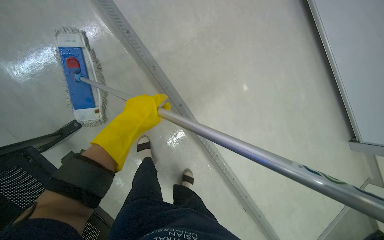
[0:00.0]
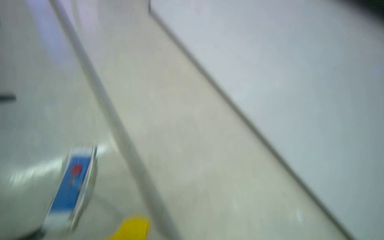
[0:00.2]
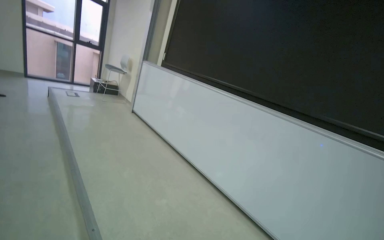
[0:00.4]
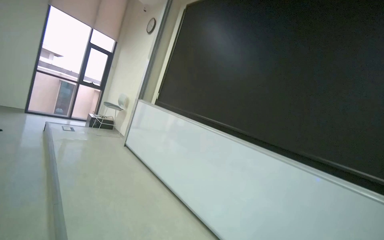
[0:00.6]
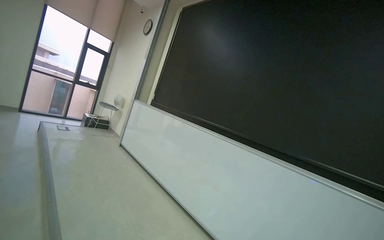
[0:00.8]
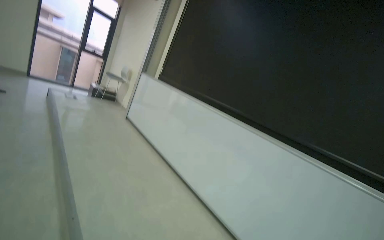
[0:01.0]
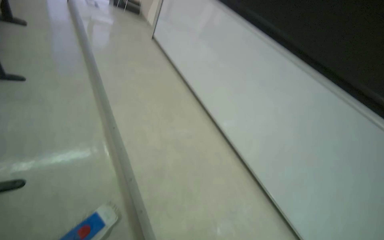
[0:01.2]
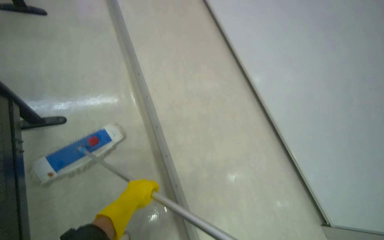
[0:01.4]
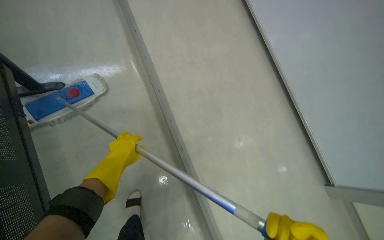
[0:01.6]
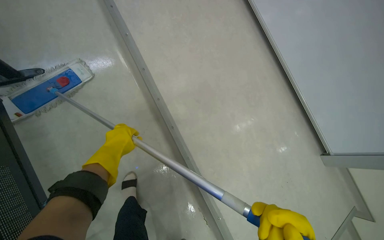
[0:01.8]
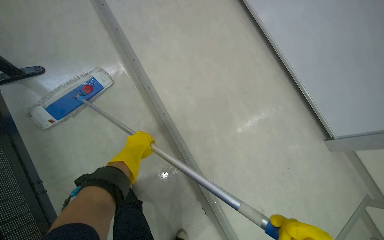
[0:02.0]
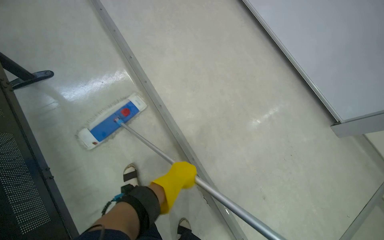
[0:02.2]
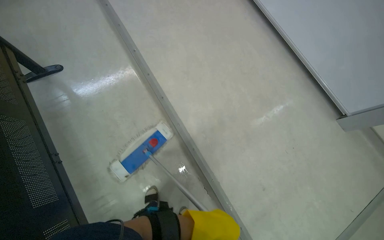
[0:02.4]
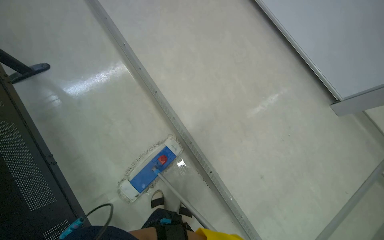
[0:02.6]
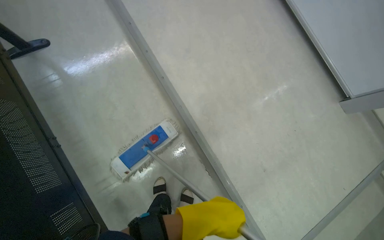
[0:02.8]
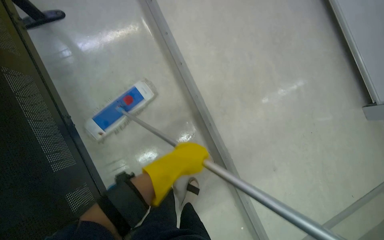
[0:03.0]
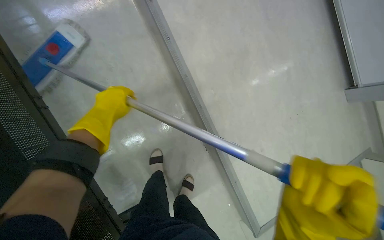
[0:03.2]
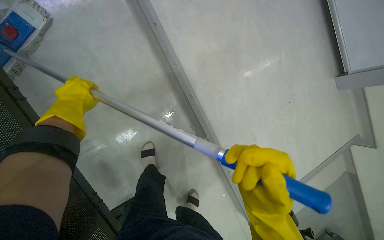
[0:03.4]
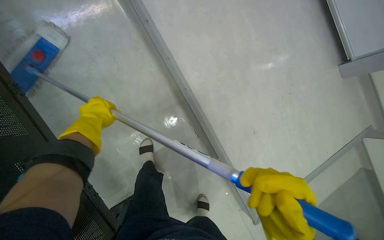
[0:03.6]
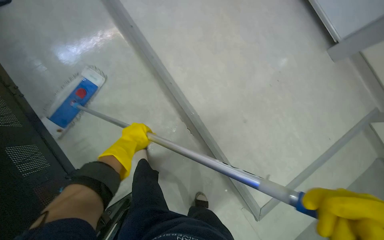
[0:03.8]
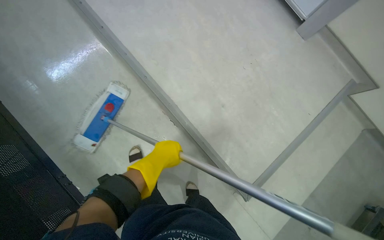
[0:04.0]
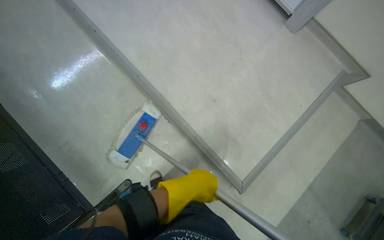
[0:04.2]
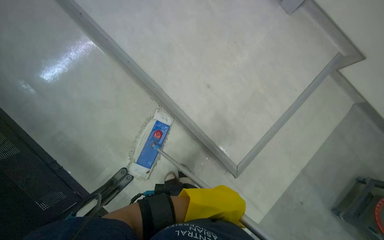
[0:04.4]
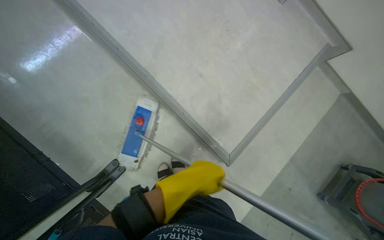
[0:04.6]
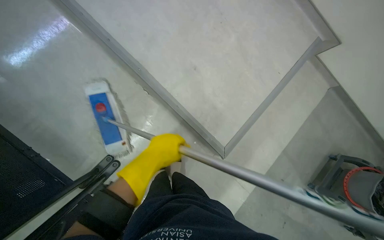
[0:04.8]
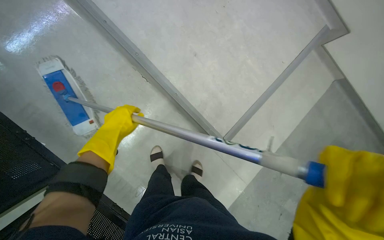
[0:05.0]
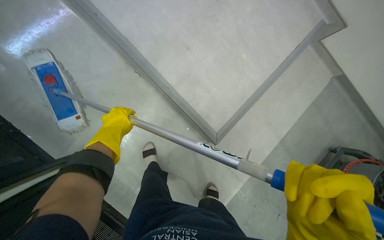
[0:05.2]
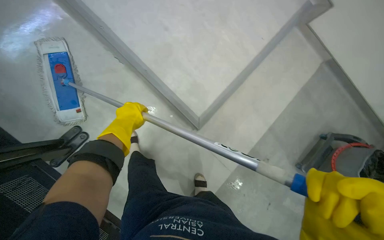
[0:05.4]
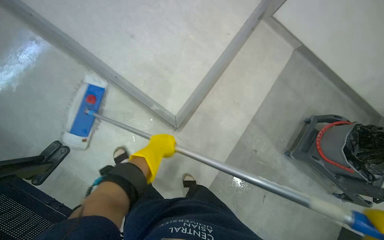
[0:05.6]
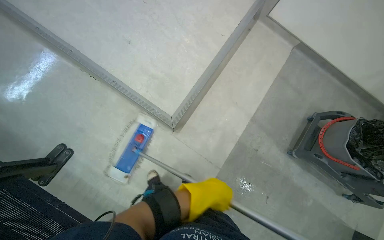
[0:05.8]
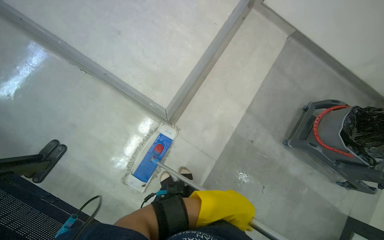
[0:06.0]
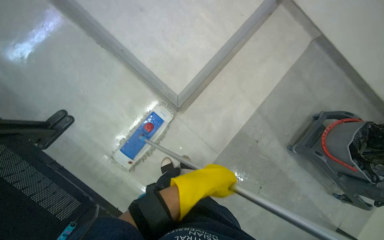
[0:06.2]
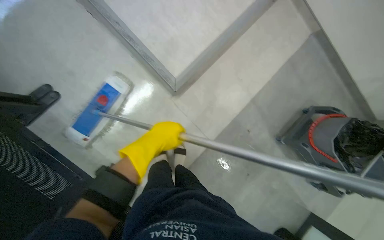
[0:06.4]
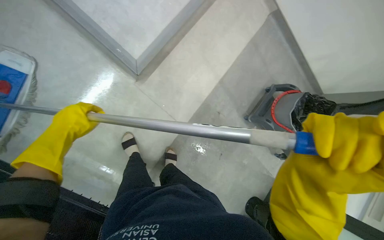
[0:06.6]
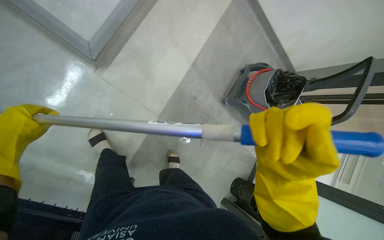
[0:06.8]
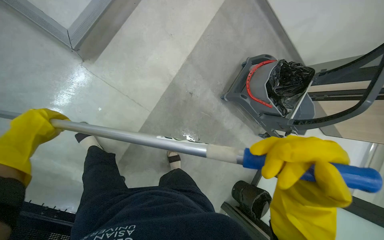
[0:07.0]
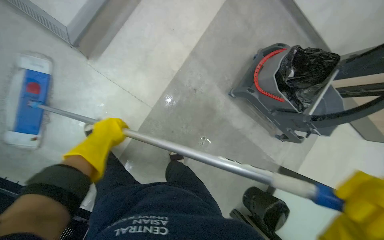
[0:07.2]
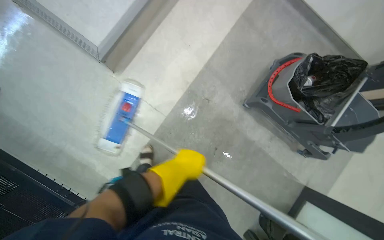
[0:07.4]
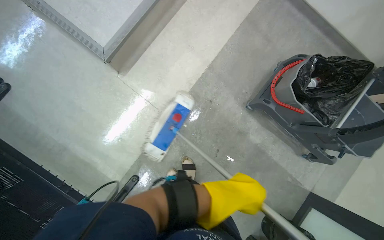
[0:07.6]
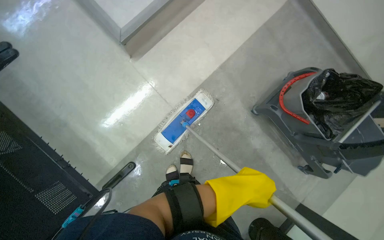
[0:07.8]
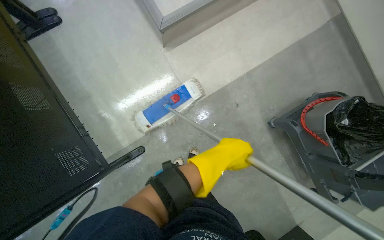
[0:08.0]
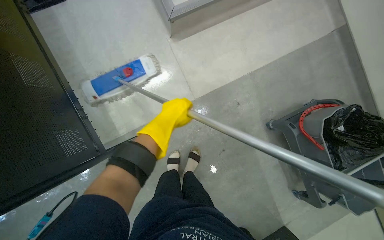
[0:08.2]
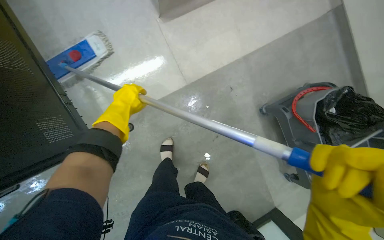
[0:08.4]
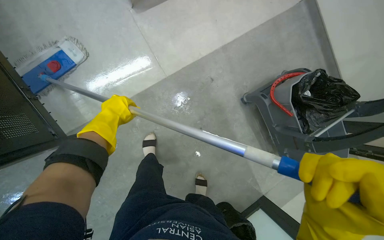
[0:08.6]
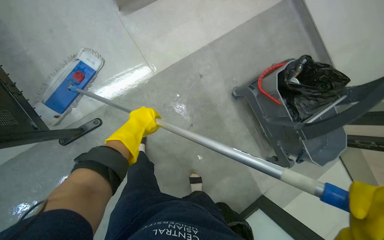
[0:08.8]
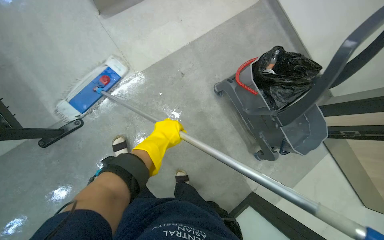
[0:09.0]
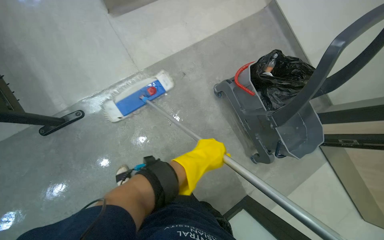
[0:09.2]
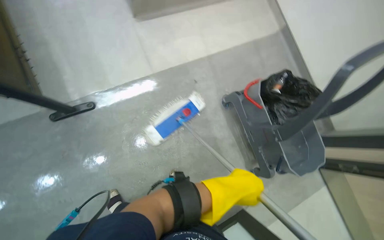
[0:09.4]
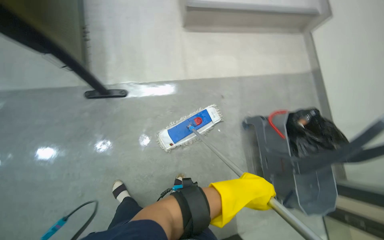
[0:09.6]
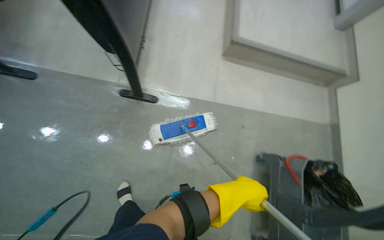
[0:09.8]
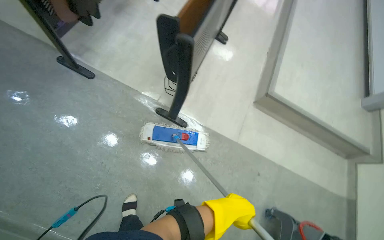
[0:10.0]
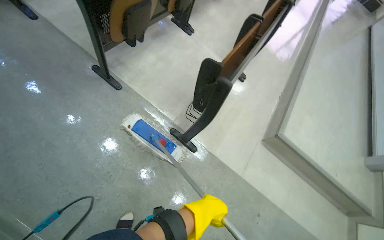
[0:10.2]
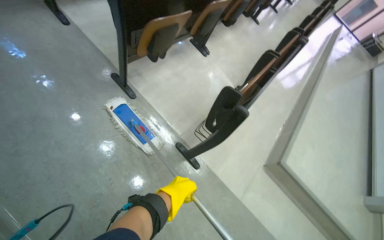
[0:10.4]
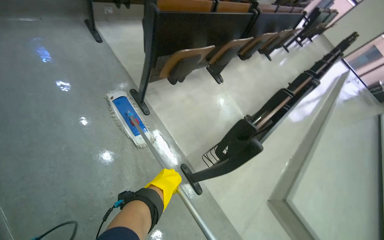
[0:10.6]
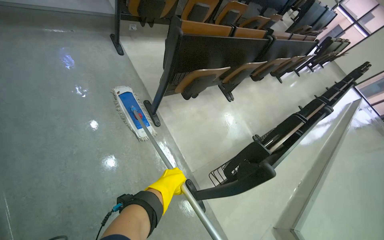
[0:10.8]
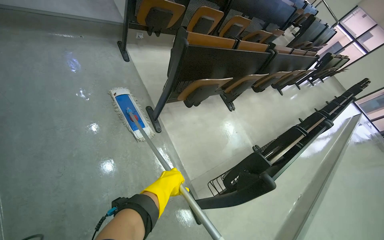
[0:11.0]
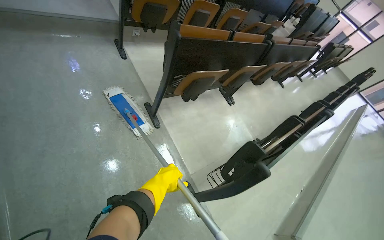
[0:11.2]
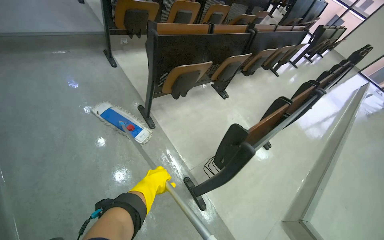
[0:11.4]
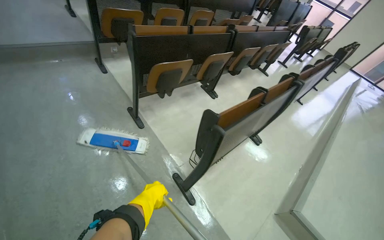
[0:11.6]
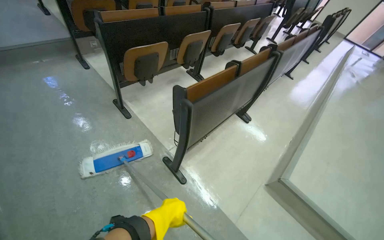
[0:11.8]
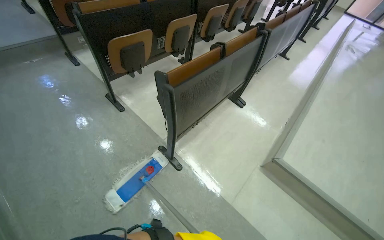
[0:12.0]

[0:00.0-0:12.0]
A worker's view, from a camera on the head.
Job: mopping floor.
The whole recording: Mopping building floor. The worker prepares the mop and mops the floor in the building hallway.
0:00.0 to 0:01.6: The head travels approximately 80 cm. The head rotates roughly 20 degrees to the left.
0:09.0 to 0:10.4: The camera is carried roughly 70 cm. The camera pitches upward, by approximately 40 degrees. The scene turns some 80 degrees clockwise in the picture.
0:10.4 to 0:12.0: The head travels roughly 50 cm. The view tilts approximately 10 degrees upward.

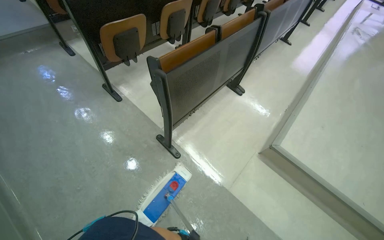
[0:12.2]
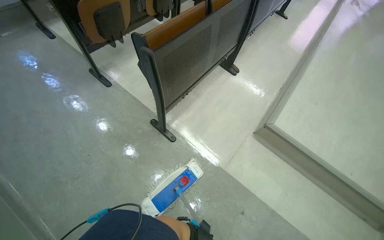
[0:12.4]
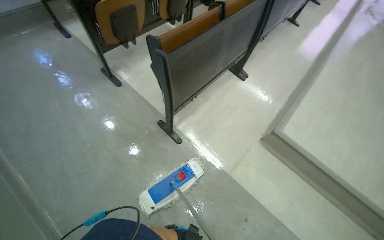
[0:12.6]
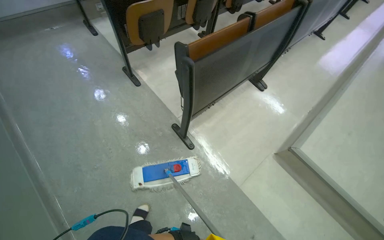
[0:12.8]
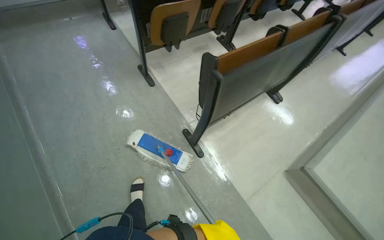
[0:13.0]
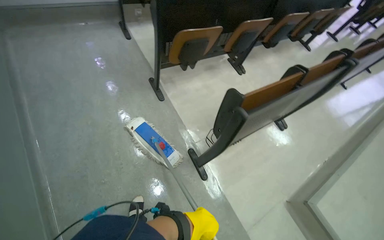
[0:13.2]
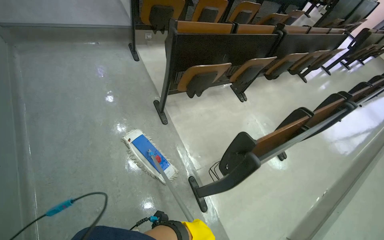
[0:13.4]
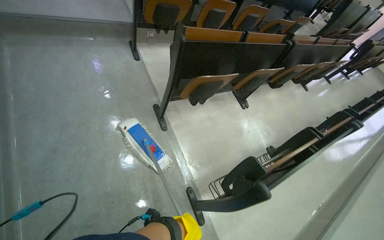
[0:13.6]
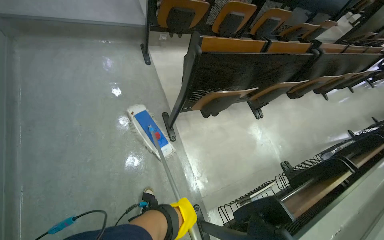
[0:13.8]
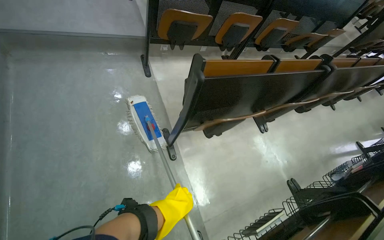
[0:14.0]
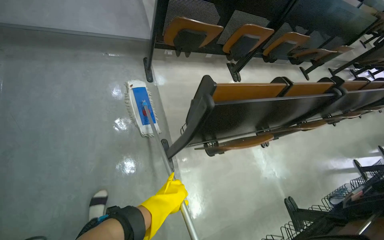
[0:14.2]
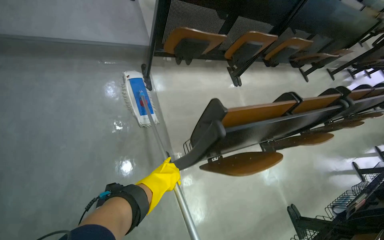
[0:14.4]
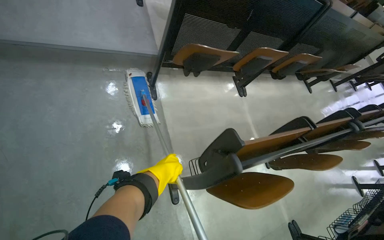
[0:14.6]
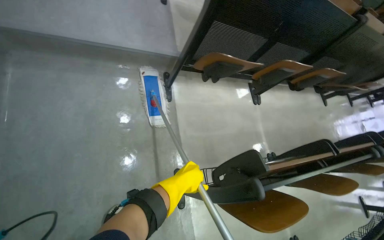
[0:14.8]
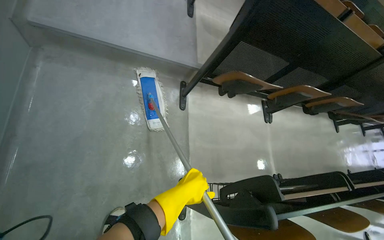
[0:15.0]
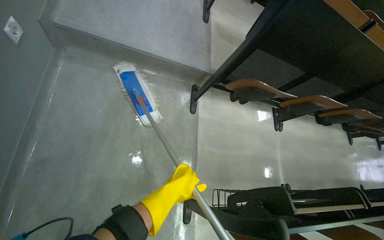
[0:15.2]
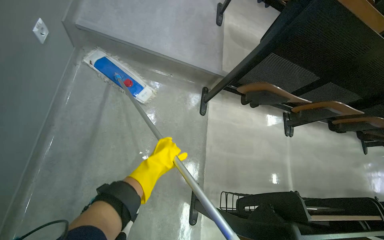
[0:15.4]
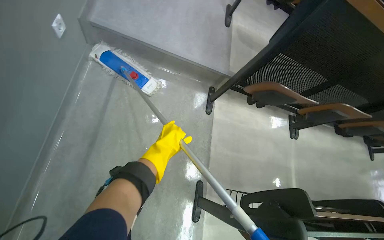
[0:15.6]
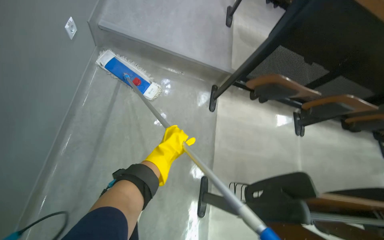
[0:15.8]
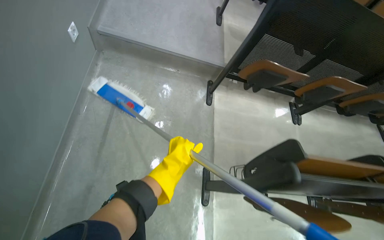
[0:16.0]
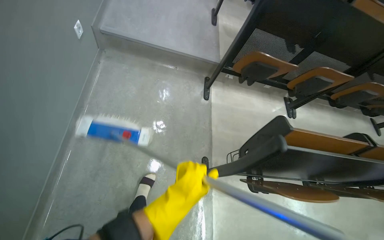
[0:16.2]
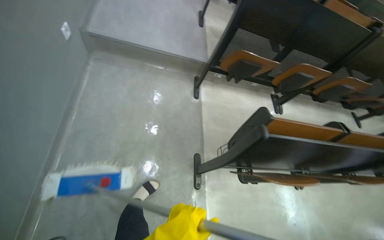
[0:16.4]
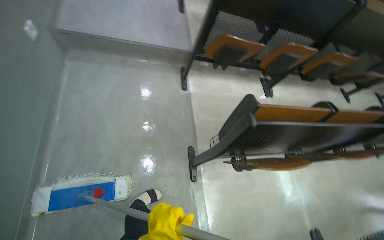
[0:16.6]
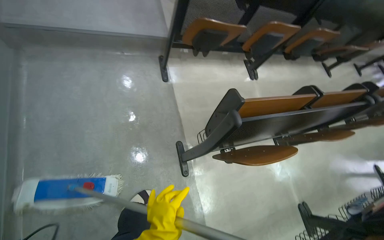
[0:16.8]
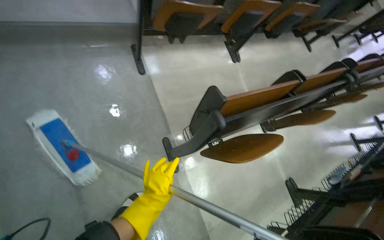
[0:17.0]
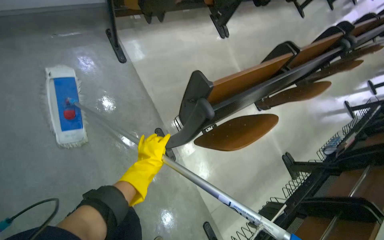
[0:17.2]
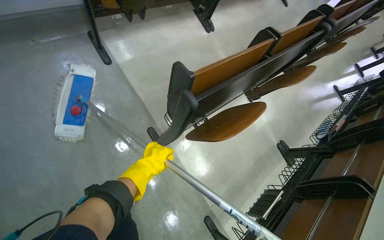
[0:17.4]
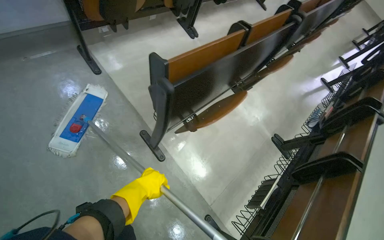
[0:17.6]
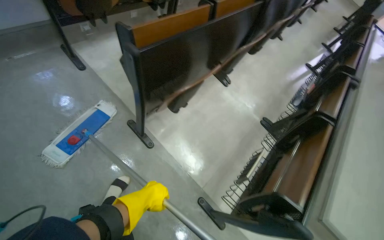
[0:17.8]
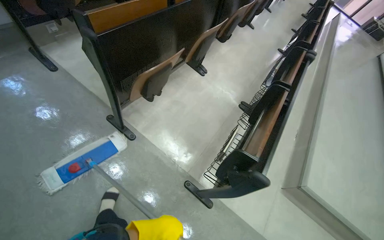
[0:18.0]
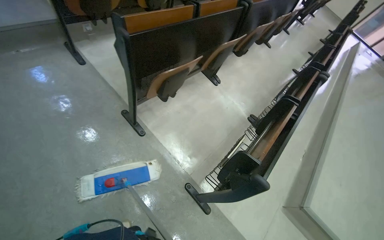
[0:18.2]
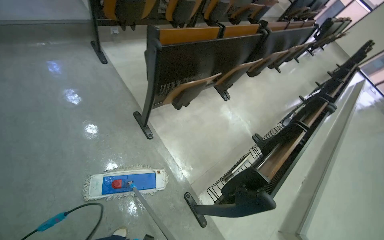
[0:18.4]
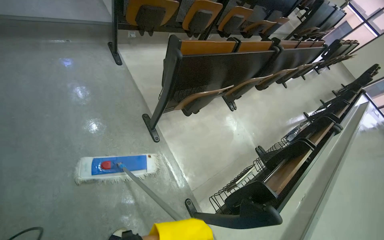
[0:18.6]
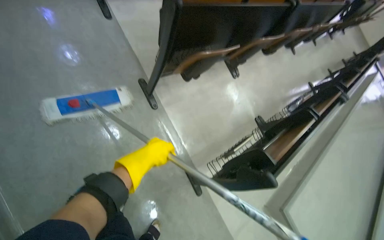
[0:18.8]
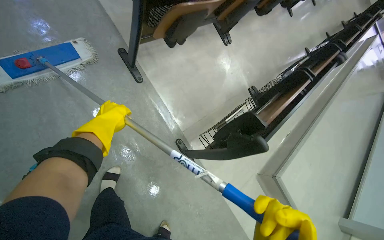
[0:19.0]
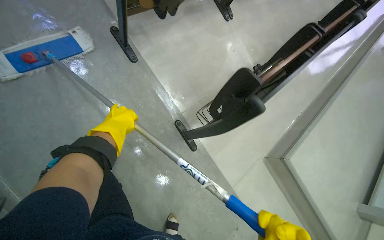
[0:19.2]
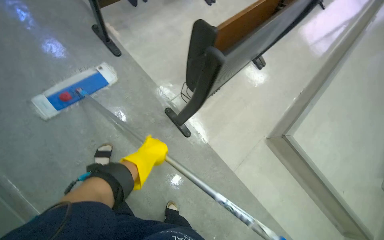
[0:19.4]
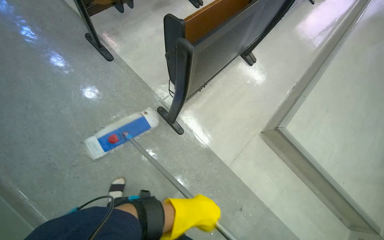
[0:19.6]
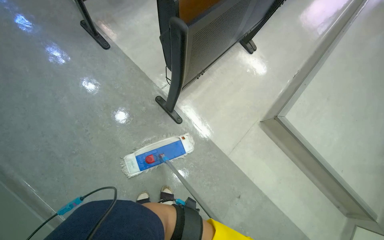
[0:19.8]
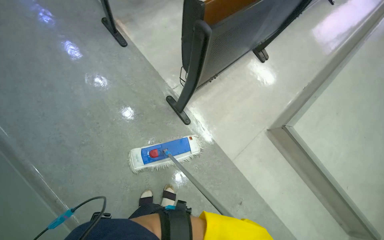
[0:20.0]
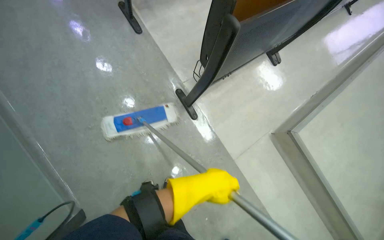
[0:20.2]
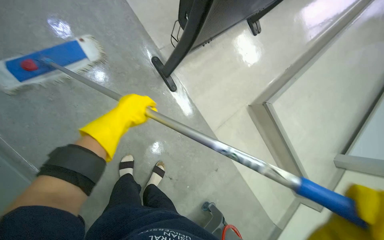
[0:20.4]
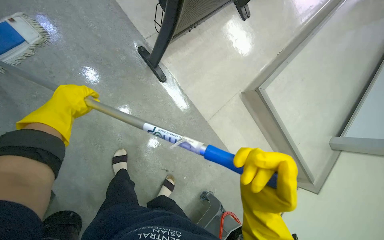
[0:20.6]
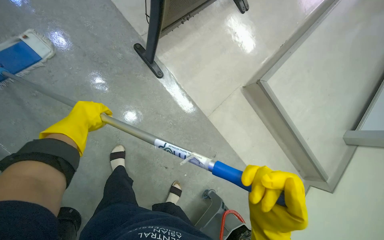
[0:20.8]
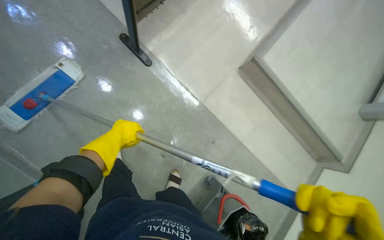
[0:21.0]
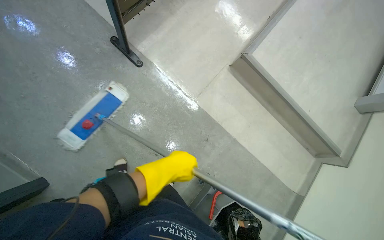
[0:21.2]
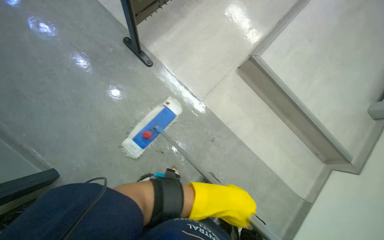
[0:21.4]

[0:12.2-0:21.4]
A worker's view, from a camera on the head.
Job: mopping floor.
The whole recording: Mopping building floor. The worker prepares the mop and mops the floor in the building hallway.
0:12.2 to 0:13.8: The camera is carried roughly 80 cm. The scene rotates clockwise by roughly 30 degrees.
0:13.8 to 0:15.2: The camera is carried about 70 cm.
0:16.8 to 0:18.4: The camera travels roughly 40 cm.
0:18.4 to 0:19.8: The camera is carried roughly 60 cm. The view tips downward by some 20 degrees.
0:19.8 to 0:21.4: The head travels approximately 40 cm.
